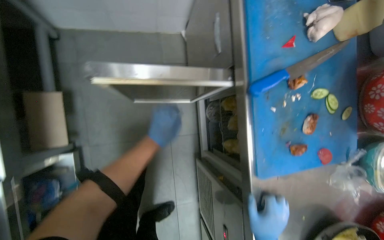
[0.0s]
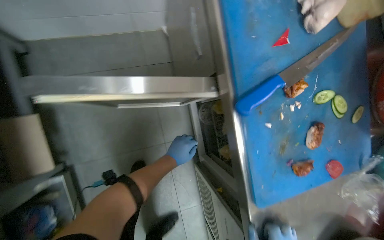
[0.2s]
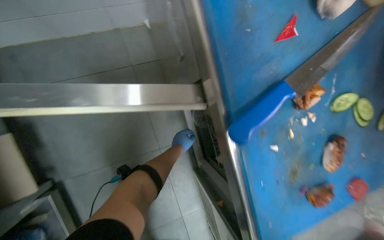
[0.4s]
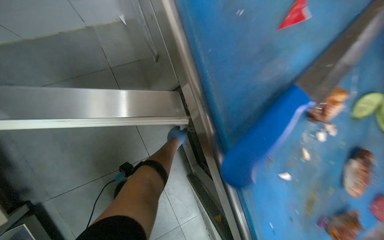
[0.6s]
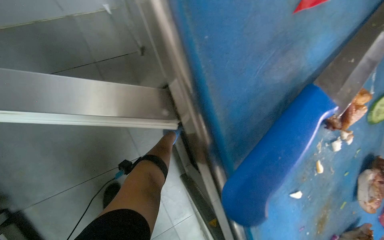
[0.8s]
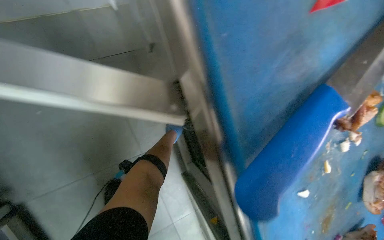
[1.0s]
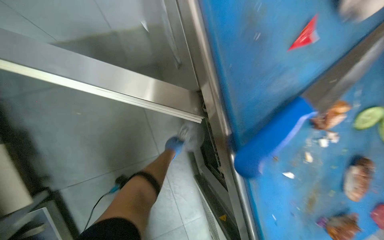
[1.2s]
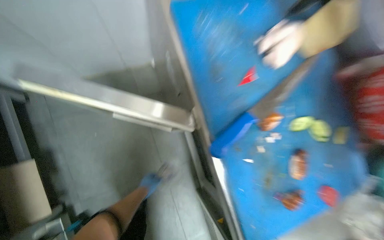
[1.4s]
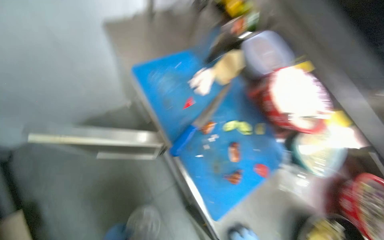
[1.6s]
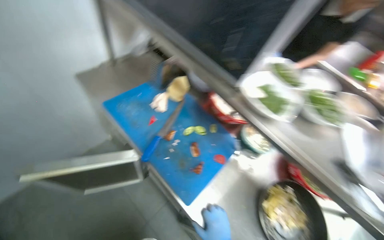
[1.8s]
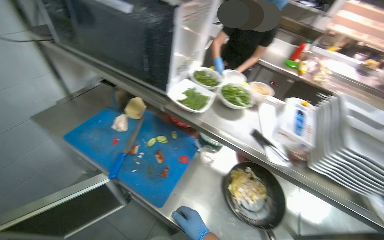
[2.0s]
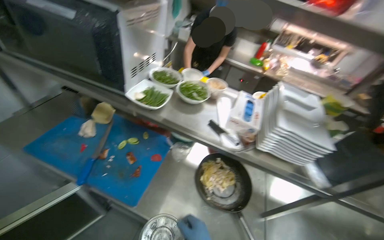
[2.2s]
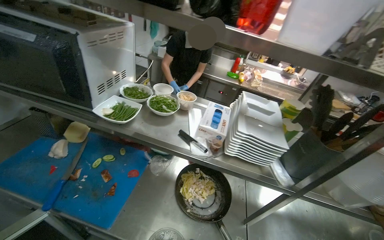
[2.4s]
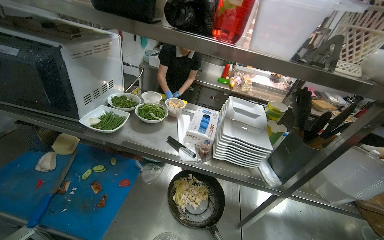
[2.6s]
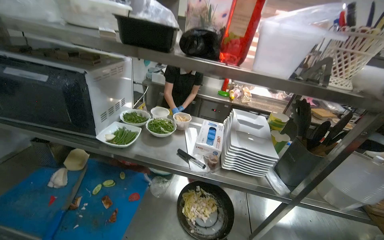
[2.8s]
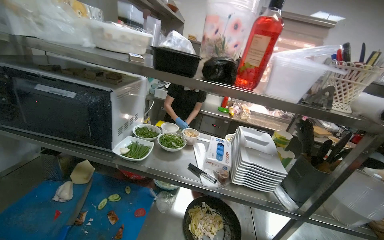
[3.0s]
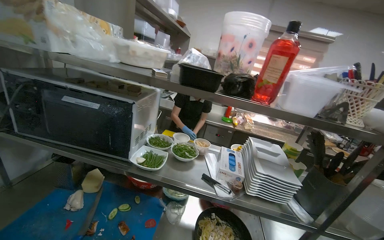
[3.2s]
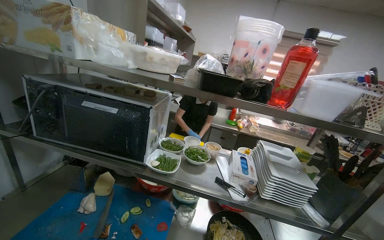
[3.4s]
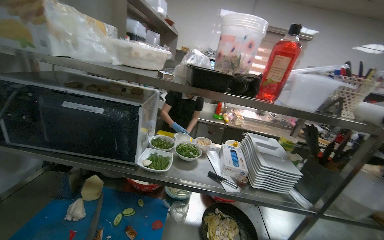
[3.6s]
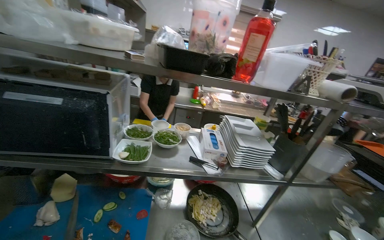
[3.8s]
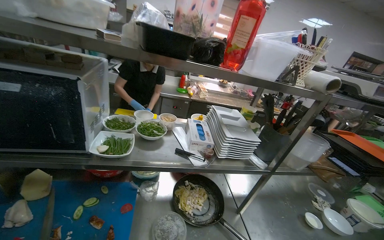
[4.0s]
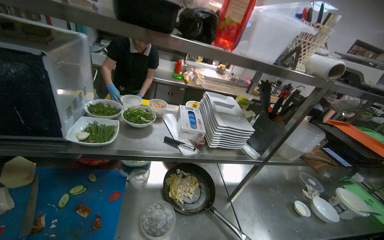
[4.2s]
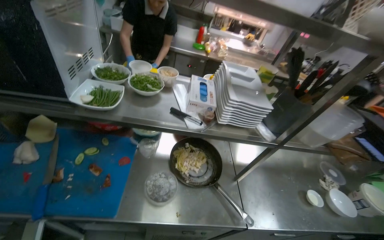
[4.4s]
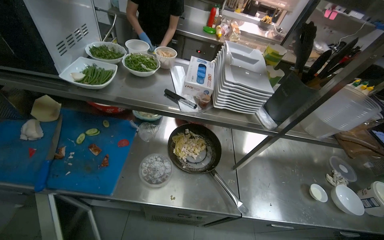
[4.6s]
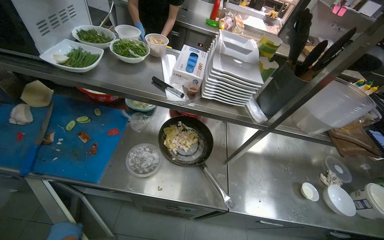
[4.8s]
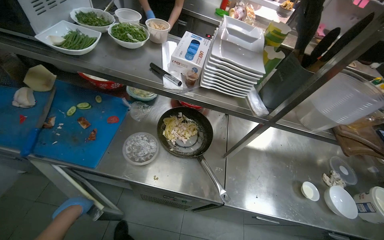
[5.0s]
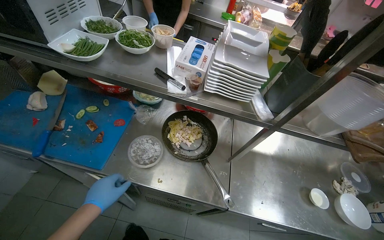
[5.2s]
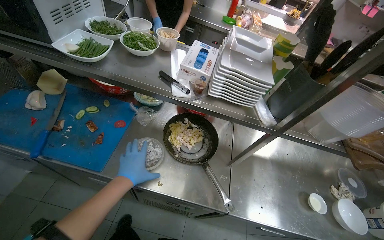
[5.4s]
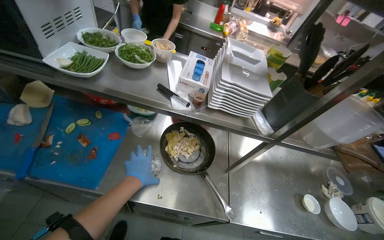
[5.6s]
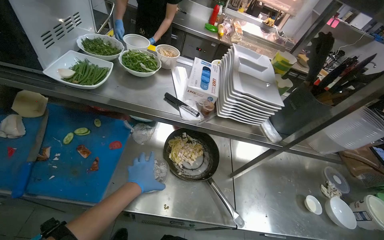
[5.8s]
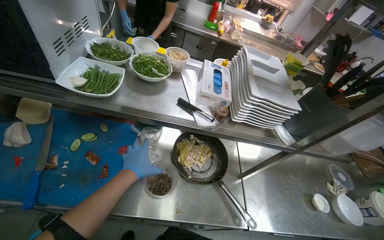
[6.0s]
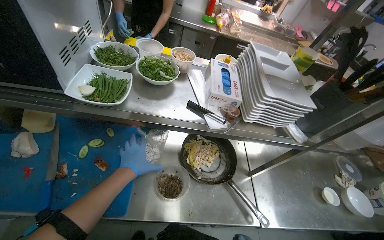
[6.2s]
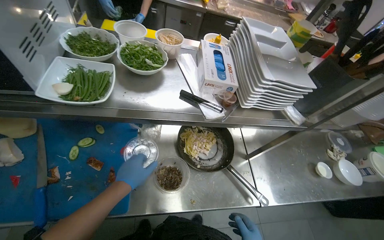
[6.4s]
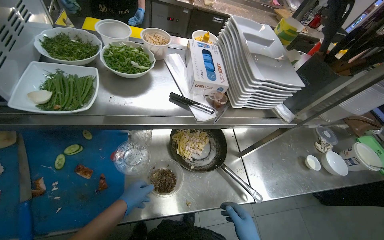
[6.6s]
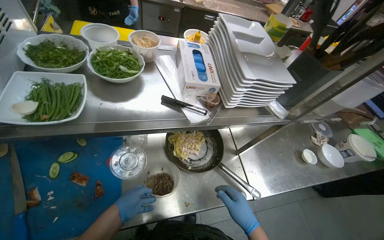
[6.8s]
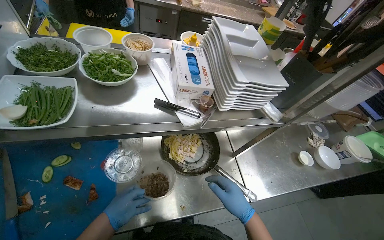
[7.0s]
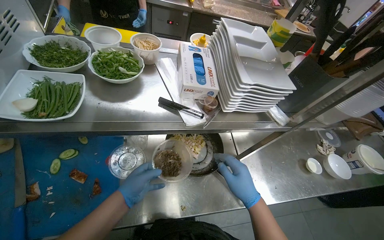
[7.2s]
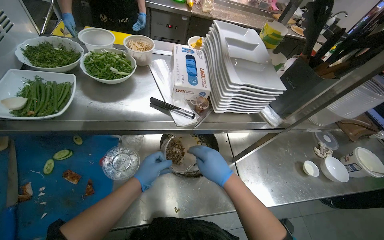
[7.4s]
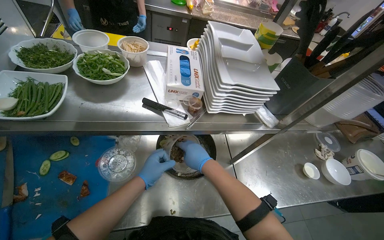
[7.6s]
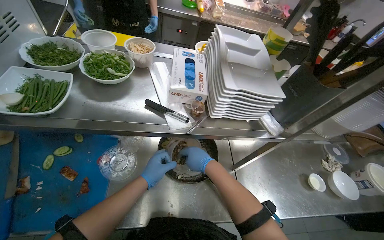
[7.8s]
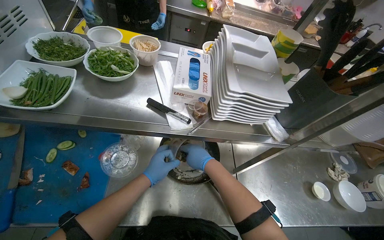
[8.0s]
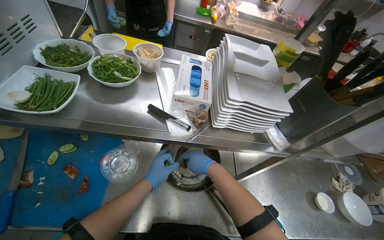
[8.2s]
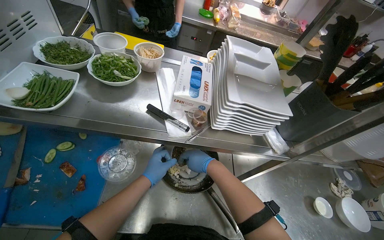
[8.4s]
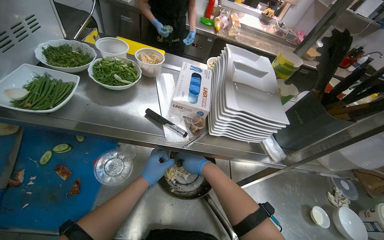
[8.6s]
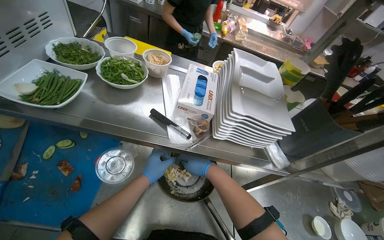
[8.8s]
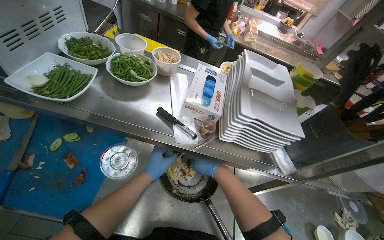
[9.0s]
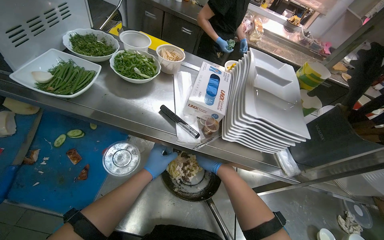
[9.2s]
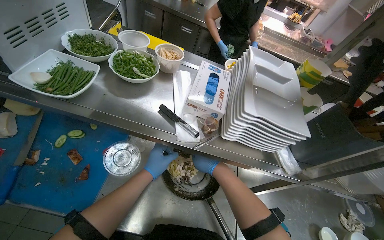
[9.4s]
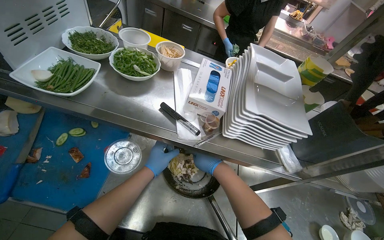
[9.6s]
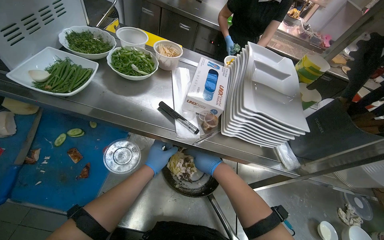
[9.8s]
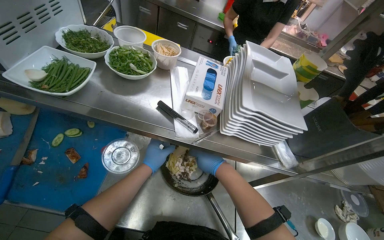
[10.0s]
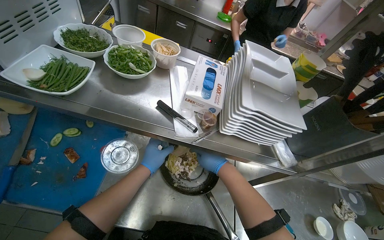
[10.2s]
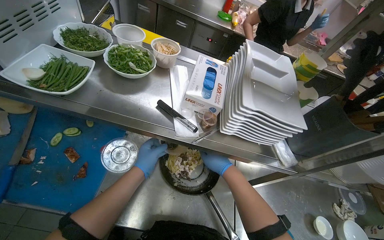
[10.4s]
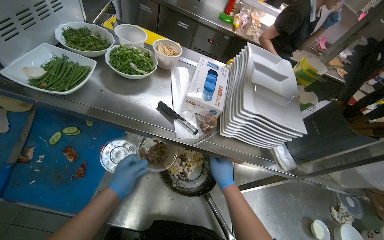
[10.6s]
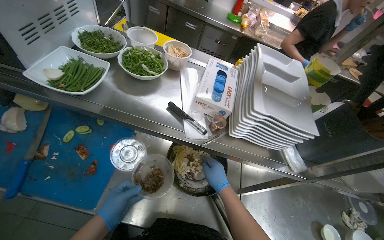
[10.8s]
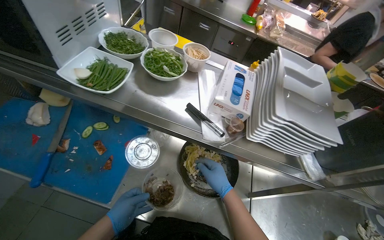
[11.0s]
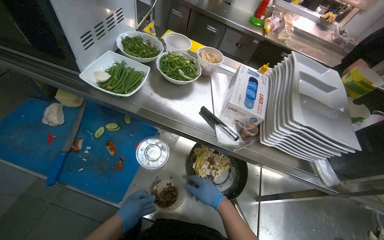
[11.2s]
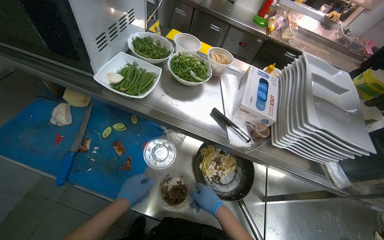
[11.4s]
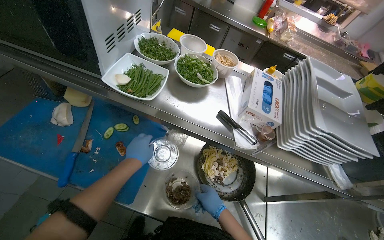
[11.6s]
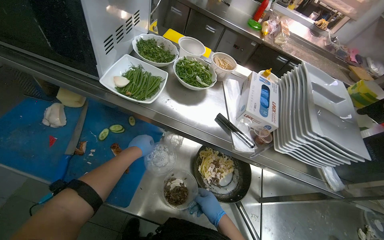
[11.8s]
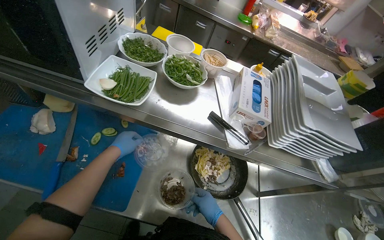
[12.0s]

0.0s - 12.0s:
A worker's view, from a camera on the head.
Job: preparing food.
The whole recording: Organizing kitchen items. The worker organizes the kitchen items.
0.0s - 1.6s: The camera pitches upward, by approximately 15 degrees.
1.6s - 3.0s: The camera travels some 50 cm. The wearer looks about 45 degrees further to the right. The view tips upward by some 35 degrees.
3.0s - 4.4s: The view tips downward by about 20 degrees.
6.0s - 7.6s: The left hand moves some 5 cm down the picture and comes back.
7.6s - 9.0s: The right hand moves farther from the camera, roughly 15 cm.
9.0s - 10.4s: The hands are busy where they are.
10.4s - 12.0s: The left hand shifts about 20 cm to the left, and moves about 15 cm down the picture and comes back, while the right hand moves down the picture, some 10 cm.

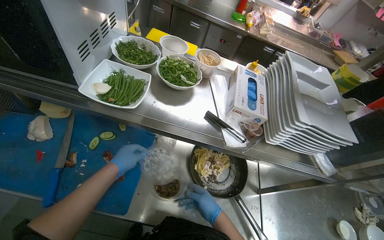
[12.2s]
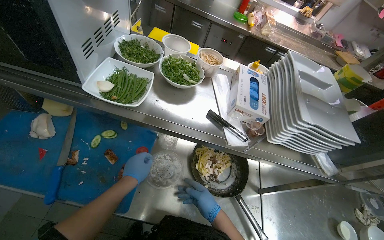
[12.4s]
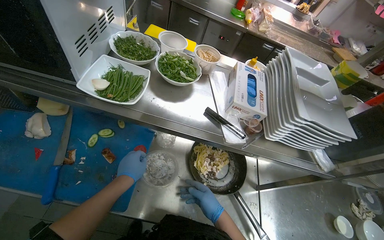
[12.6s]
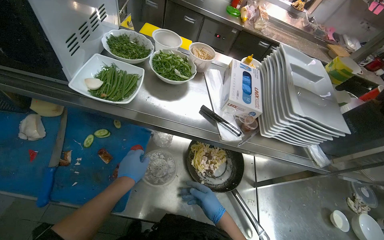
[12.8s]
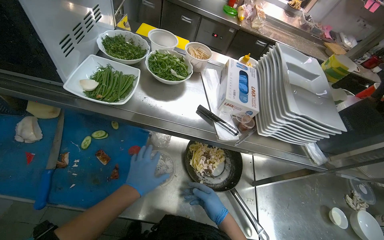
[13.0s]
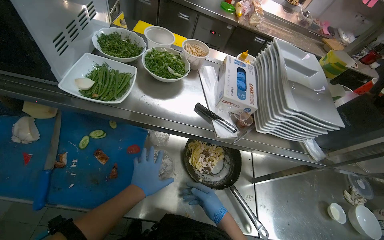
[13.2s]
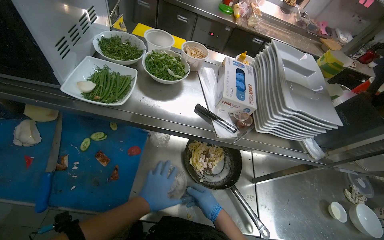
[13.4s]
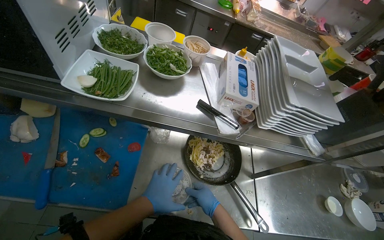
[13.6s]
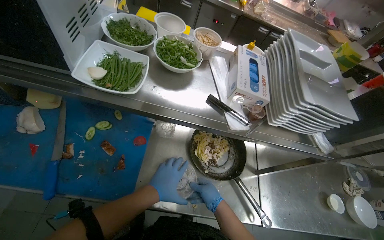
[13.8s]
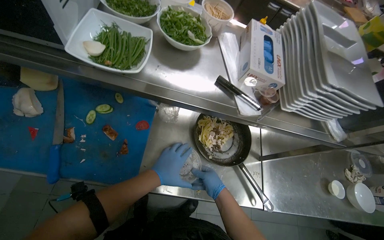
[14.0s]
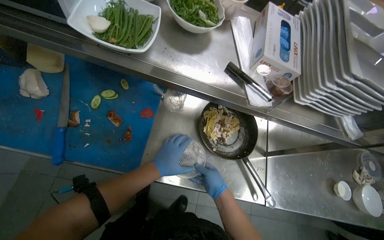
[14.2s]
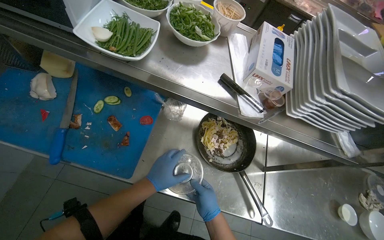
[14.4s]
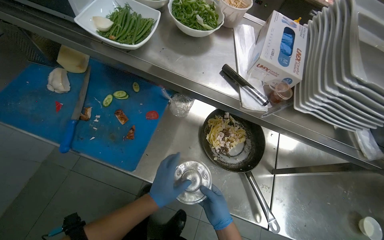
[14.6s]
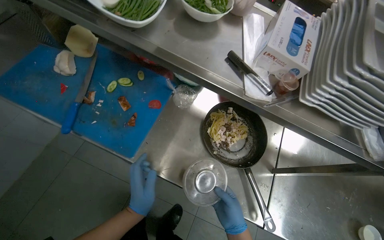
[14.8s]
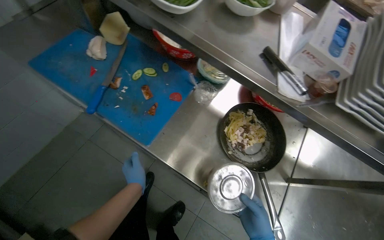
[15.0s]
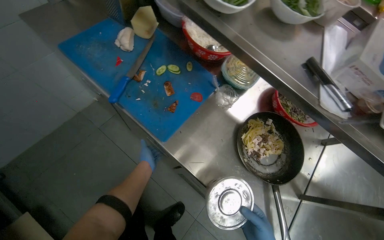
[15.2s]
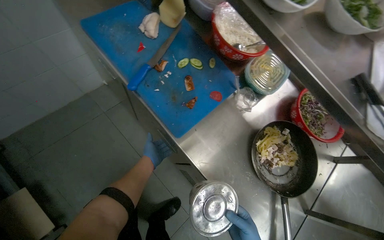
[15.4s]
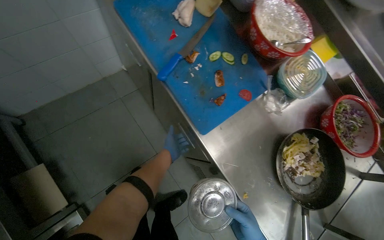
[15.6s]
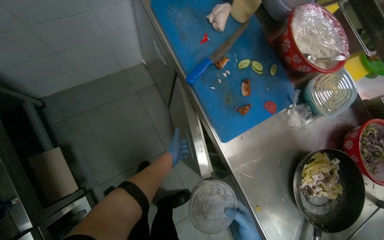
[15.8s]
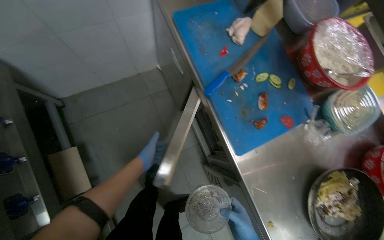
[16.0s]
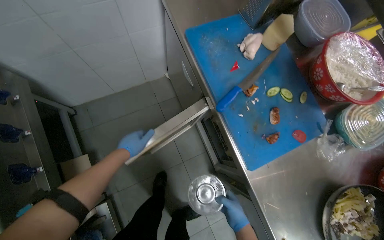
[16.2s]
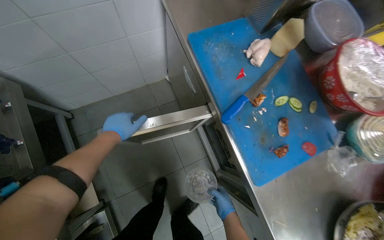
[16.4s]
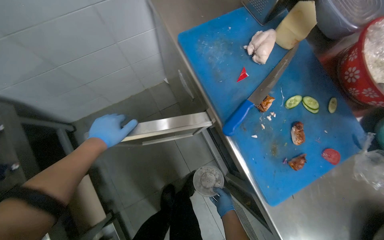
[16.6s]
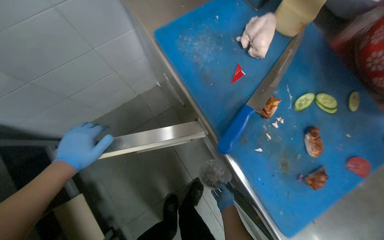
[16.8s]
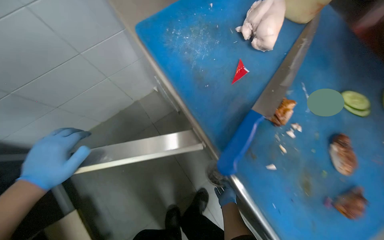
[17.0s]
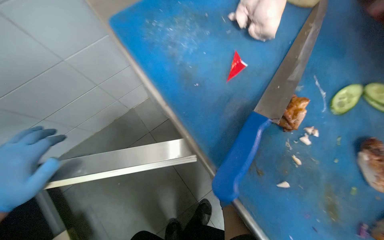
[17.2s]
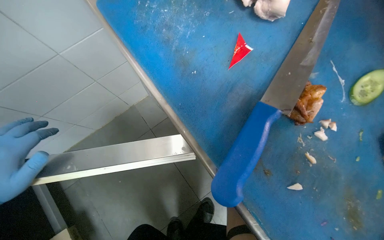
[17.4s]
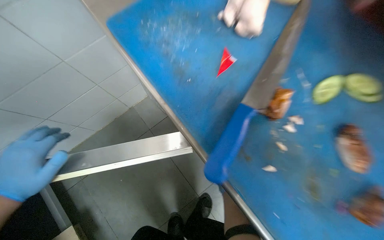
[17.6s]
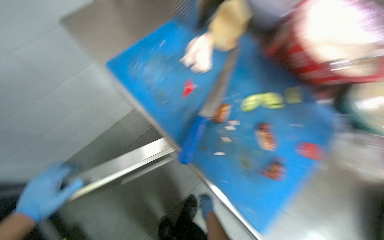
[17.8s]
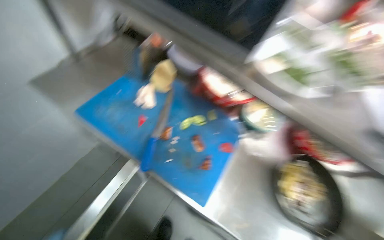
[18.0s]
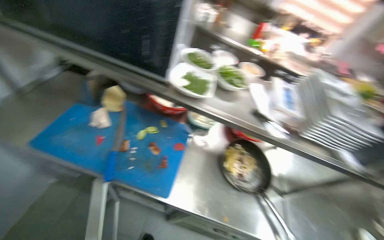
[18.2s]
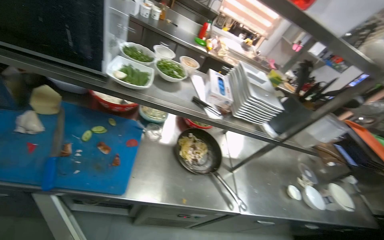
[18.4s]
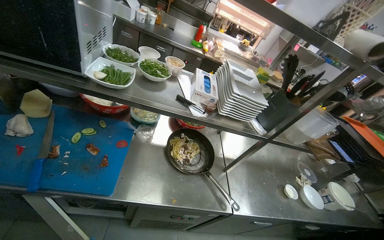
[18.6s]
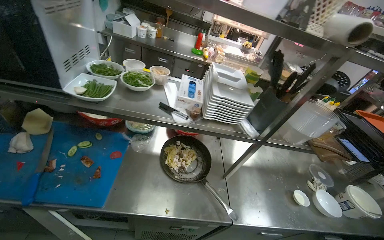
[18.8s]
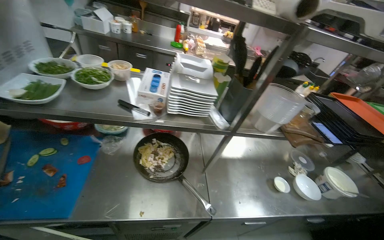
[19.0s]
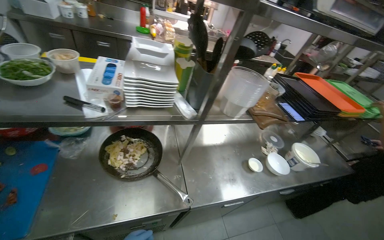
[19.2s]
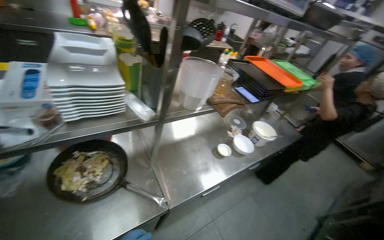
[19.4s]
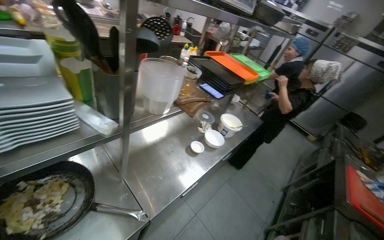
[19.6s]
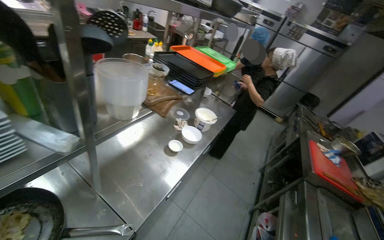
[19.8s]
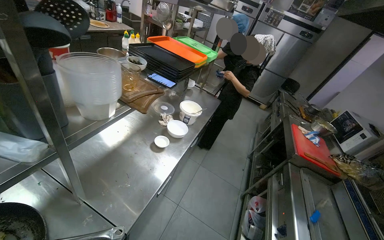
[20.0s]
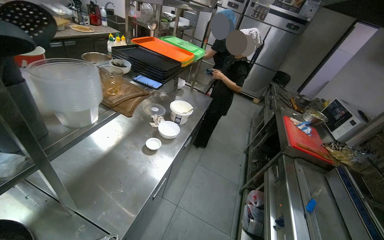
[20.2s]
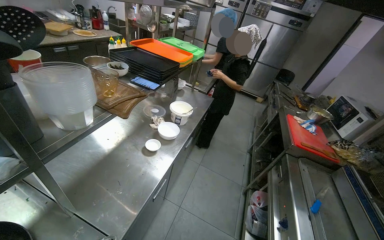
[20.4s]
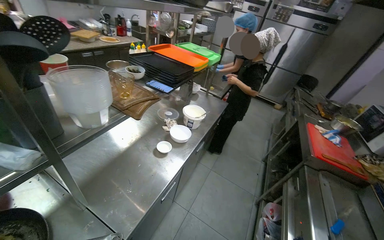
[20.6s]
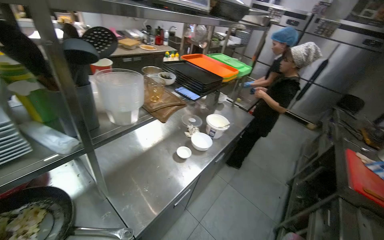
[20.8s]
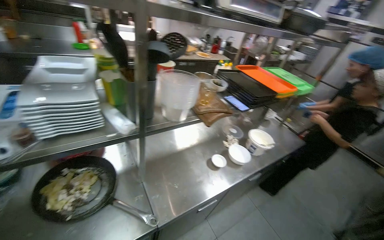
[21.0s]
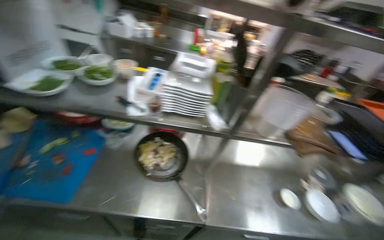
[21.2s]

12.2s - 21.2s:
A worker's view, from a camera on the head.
Job: preparing food.
The whole recording: Organizing kitchen items. The worker organizes the kitchen items.
12.2s - 13.8s: The left hand travels to the right and down the picture by roughly 15 cm.
13.8s - 15.2s: The head turns to the left by about 30 degrees. The left hand shifts roughly 20 cm farther from the camera and to the left.
15.2s - 16.6s: The wearer looks roughly 25 degrees further to the left. The left hand moves to the left and up the picture, some 50 cm.
16.6s - 18.2s: The head rotates some 45 degrees to the right. The camera pitches upward, by roughly 20 degrees.
18.2s - 19.8s: The camera travels roughly 50 cm. The head rotates about 70 degrees to the right.
19.8s - 21.2s: The head turns to the left by some 60 degrees.
